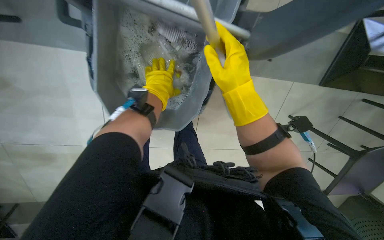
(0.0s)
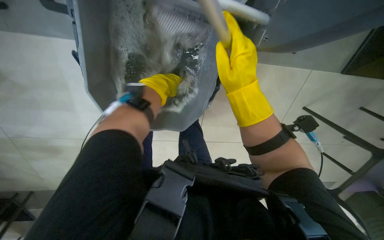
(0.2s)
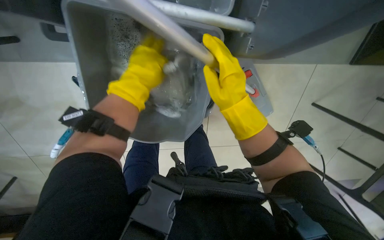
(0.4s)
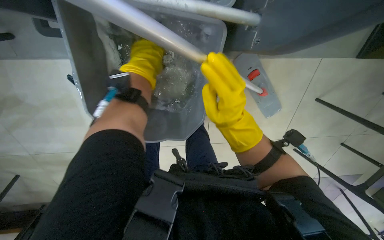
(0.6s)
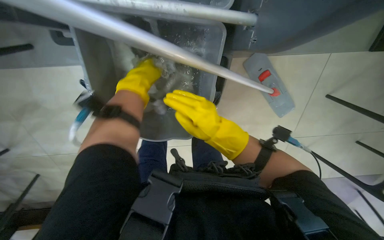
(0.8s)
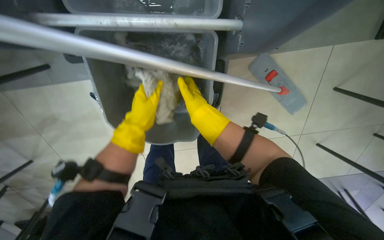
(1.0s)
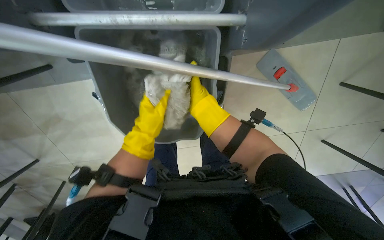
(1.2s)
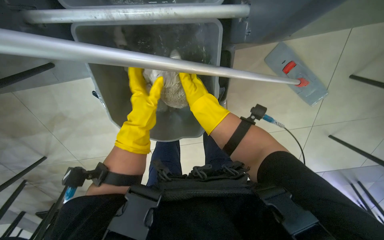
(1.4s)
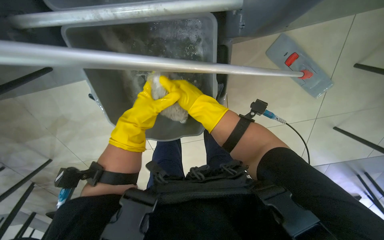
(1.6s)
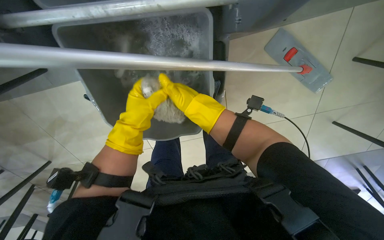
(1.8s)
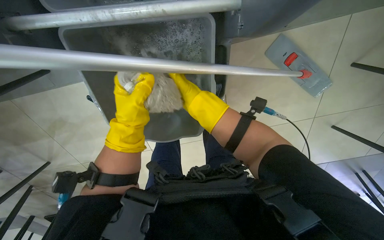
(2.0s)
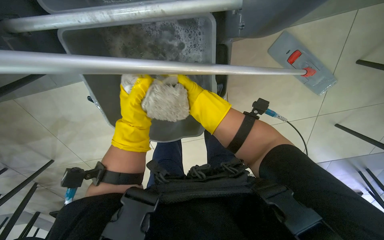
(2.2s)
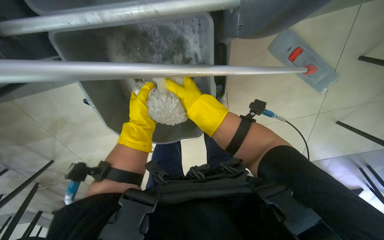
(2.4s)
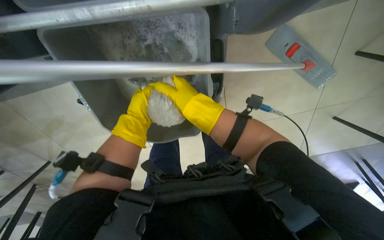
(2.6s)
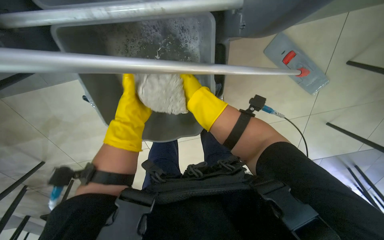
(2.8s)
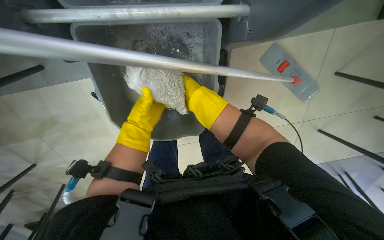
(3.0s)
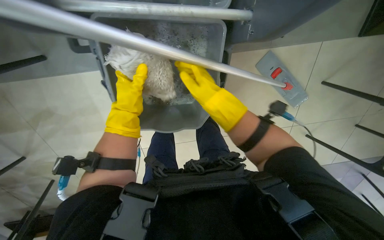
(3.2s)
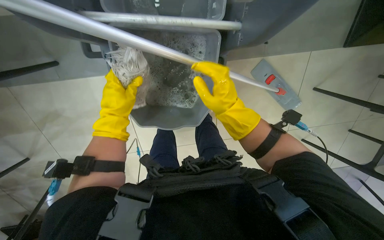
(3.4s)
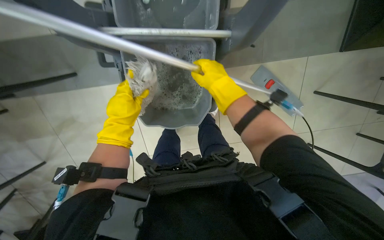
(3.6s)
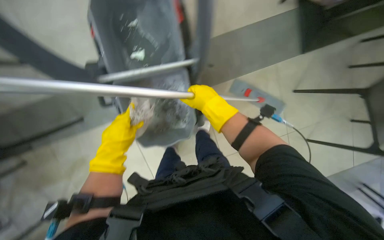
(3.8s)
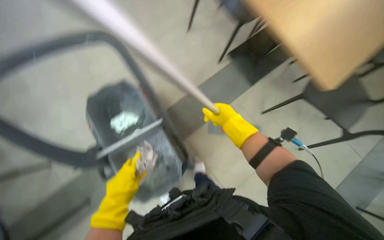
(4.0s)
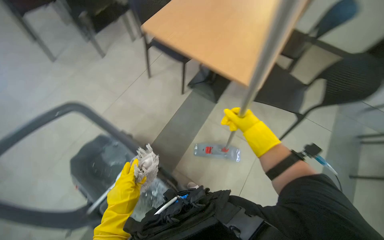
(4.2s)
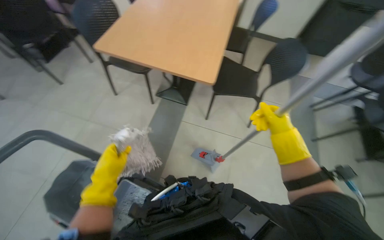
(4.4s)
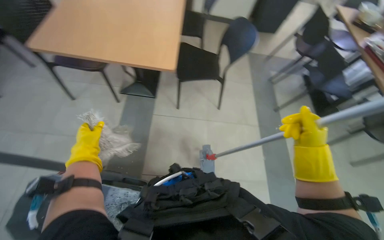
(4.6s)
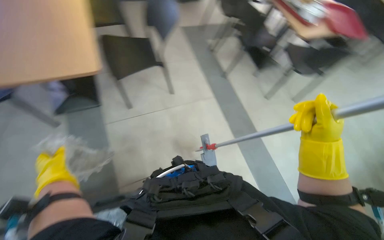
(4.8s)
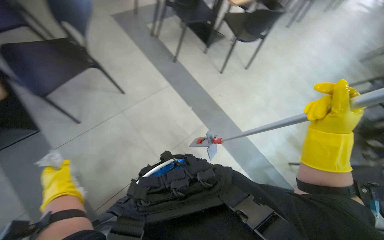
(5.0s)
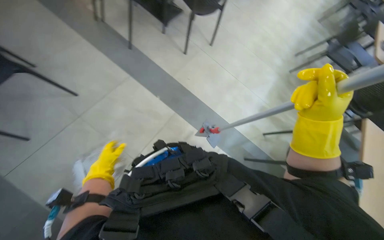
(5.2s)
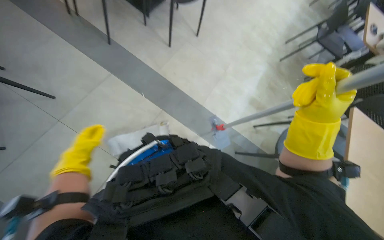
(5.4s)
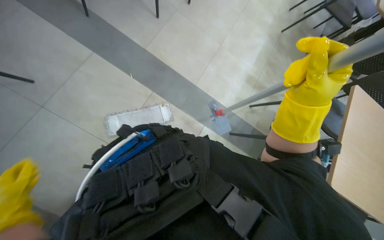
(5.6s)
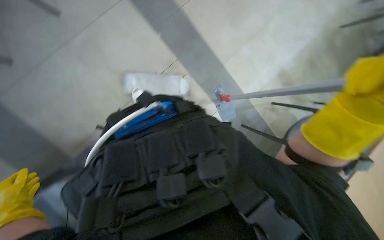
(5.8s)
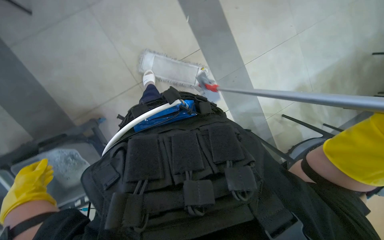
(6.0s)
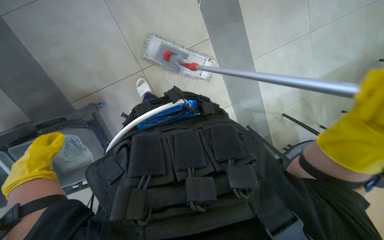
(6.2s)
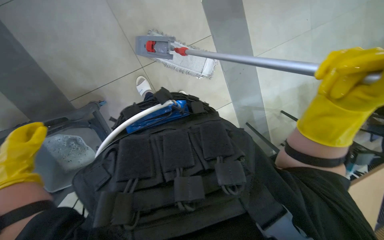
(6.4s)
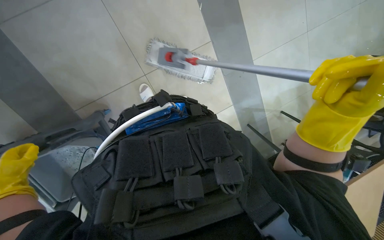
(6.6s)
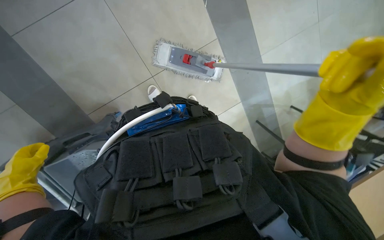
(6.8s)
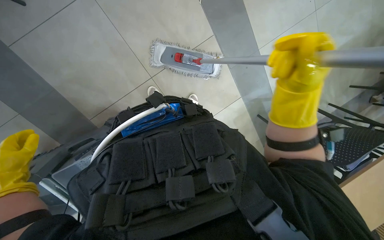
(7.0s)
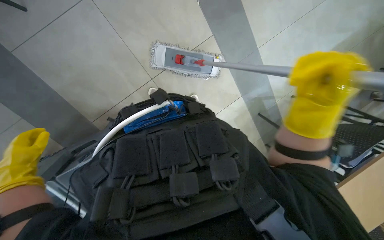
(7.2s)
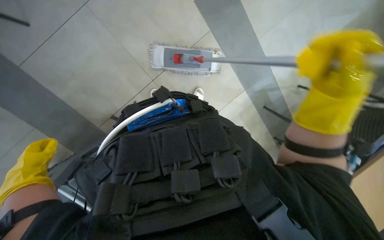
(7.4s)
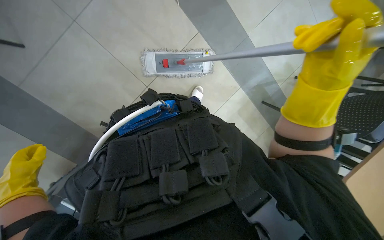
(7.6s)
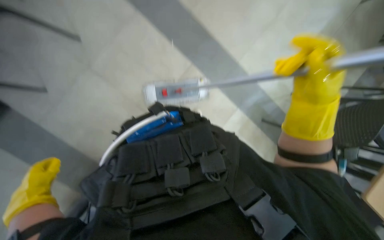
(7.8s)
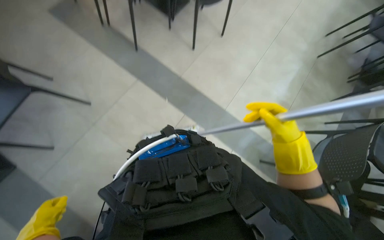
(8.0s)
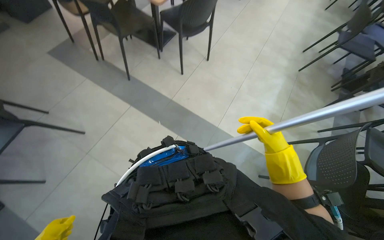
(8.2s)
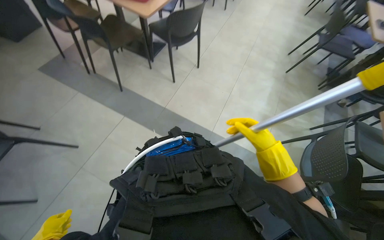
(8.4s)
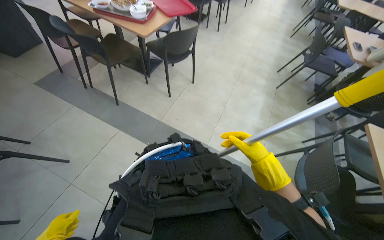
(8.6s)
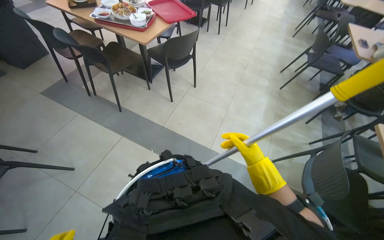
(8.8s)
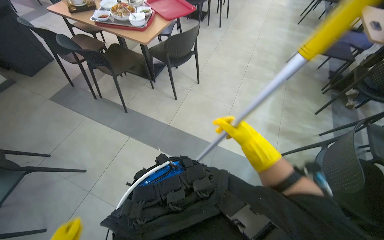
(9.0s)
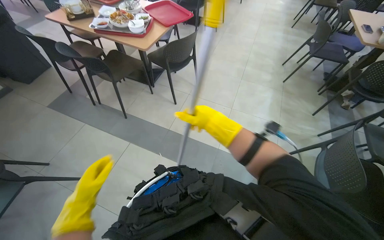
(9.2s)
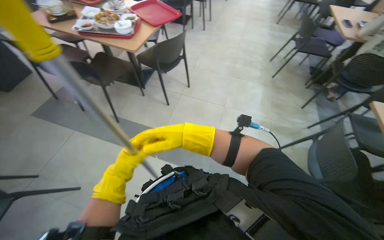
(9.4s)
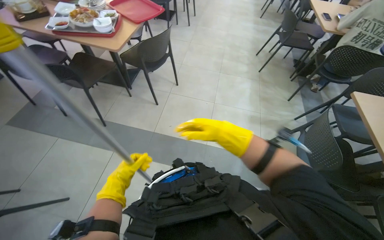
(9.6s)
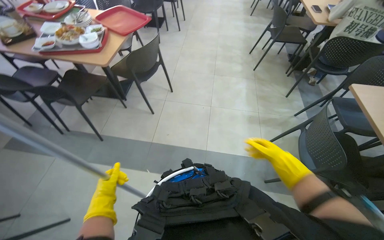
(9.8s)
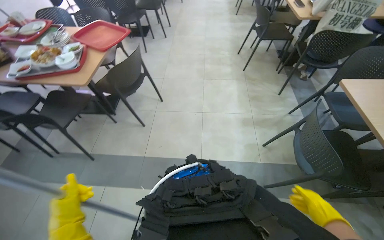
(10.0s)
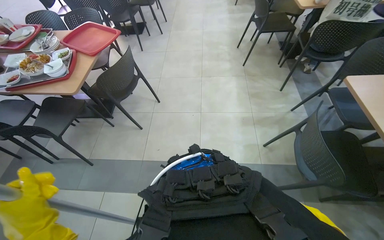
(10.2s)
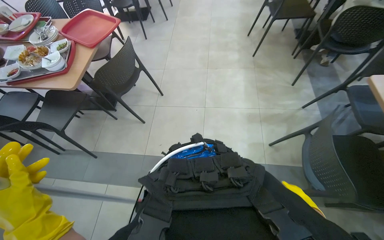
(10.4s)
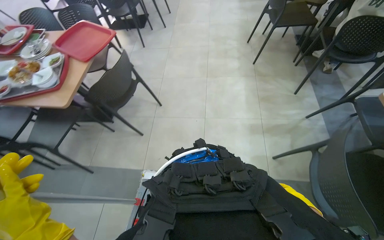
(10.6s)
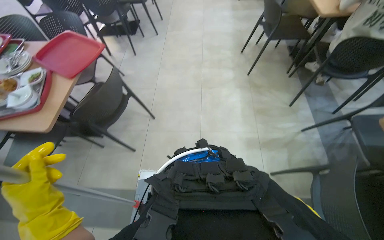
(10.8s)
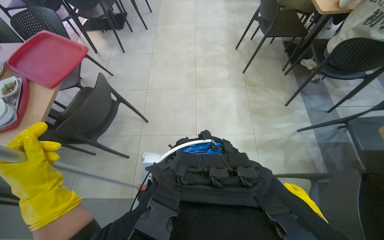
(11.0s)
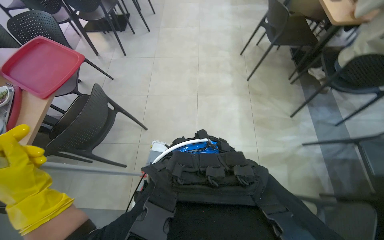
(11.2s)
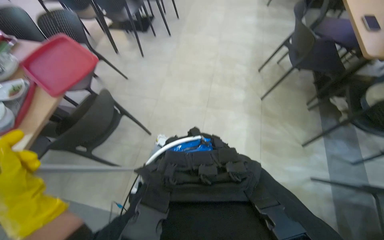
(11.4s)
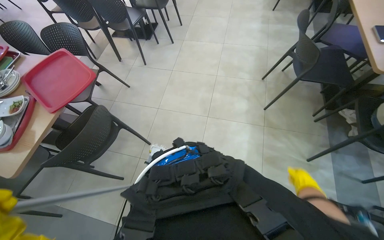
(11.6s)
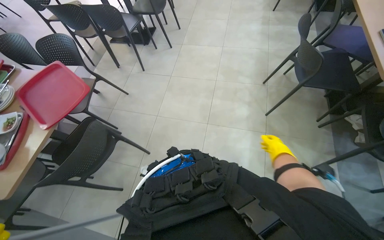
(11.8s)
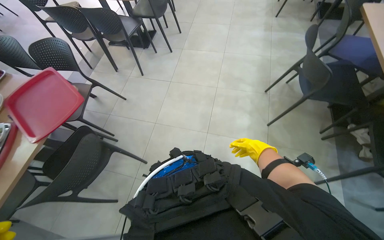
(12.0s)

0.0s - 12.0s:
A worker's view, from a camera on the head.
Job: mopping floor.
The whole recording: Mopping the floor. The worker mops the floor with a flat mop, pausing to rinse and wring the mop head.
0.0s - 1.6s: The right hand travels farther from the camera by roughly 15 cm.
1.6s - 3.0s: The left hand shifts about 10 cm farther from the camera.
3.0s - 4.4s: The head rotates roughly 20 degrees to the right. The camera pitches upward, by about 20 degrees. The right hand heads to the right, covering about 20 cm; the left hand is displaced to the left by roughly 10 cm.
4.4s - 6.0s: The wearer's head swings approximately 60 degrees to the right. The wearer looks roughly 30 degrees further downward.
7.6s - 9.0s: The view tips upward by some 45 degrees.
9.0s - 10.4s: The head travels approximately 40 cm.
10.4s - 12.0s: The wearer moves approximately 90 cm.

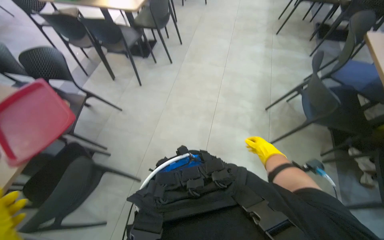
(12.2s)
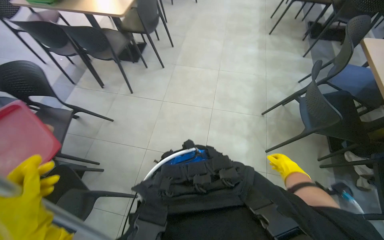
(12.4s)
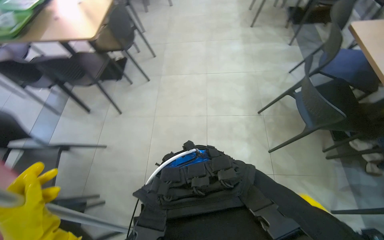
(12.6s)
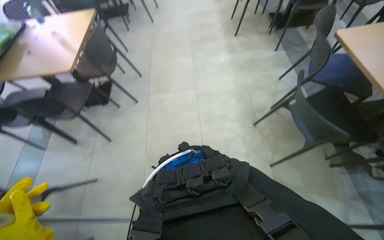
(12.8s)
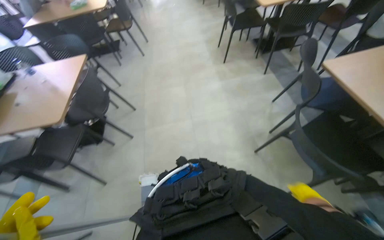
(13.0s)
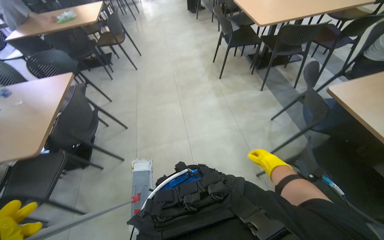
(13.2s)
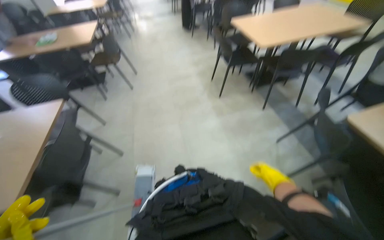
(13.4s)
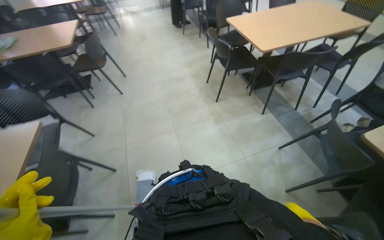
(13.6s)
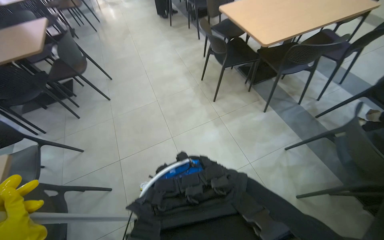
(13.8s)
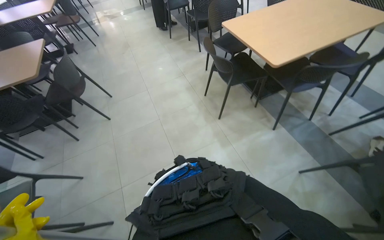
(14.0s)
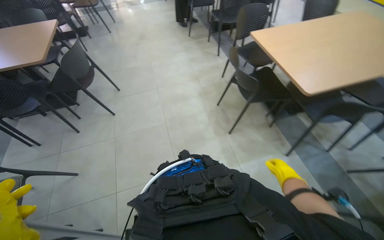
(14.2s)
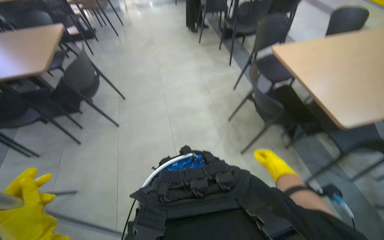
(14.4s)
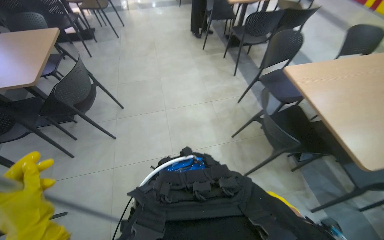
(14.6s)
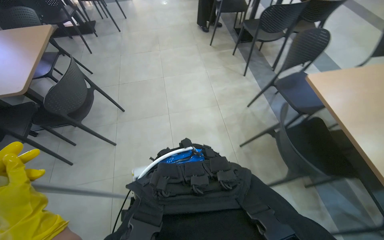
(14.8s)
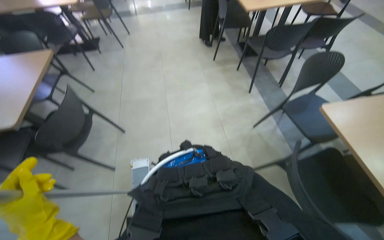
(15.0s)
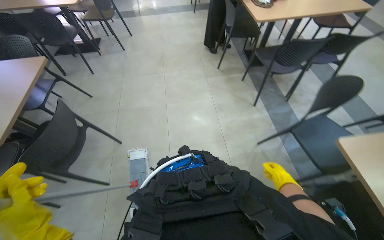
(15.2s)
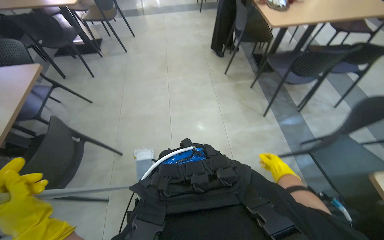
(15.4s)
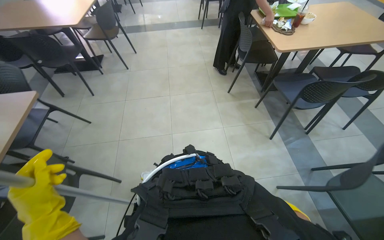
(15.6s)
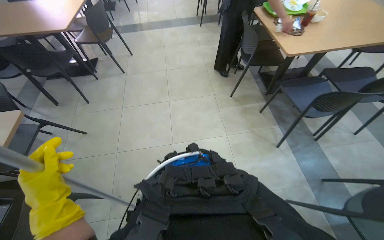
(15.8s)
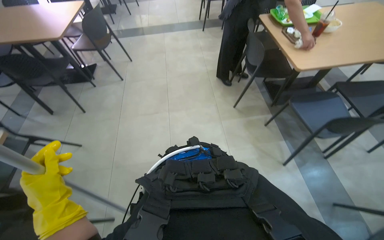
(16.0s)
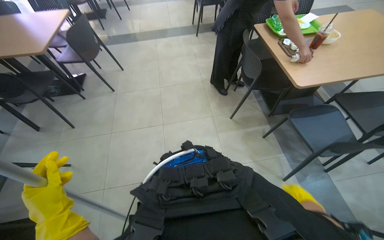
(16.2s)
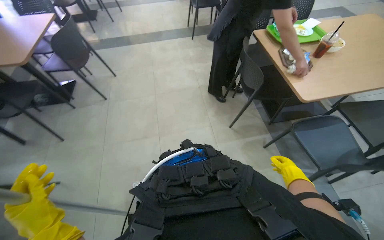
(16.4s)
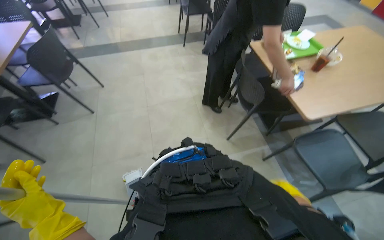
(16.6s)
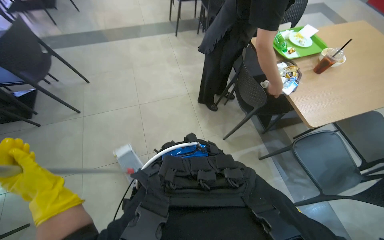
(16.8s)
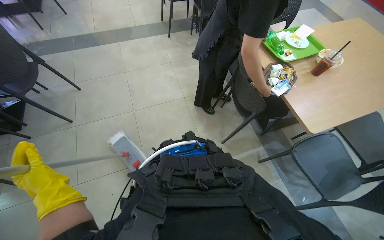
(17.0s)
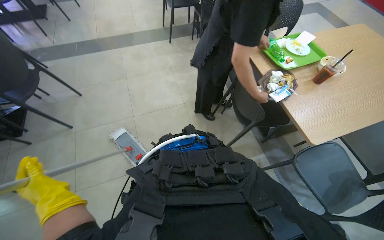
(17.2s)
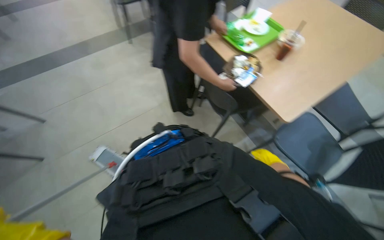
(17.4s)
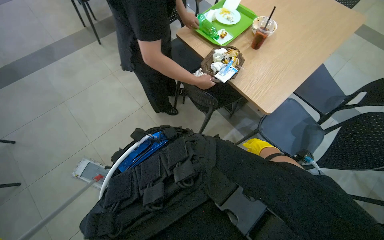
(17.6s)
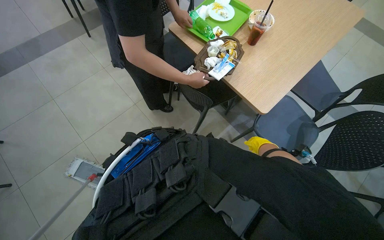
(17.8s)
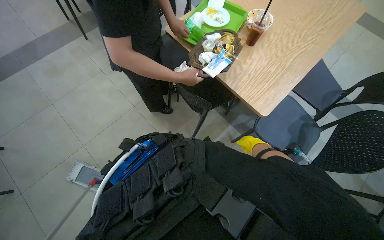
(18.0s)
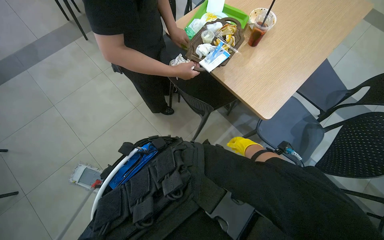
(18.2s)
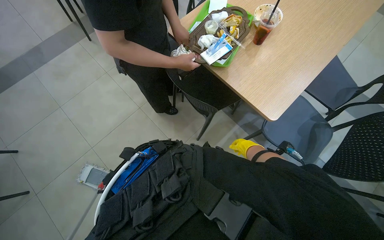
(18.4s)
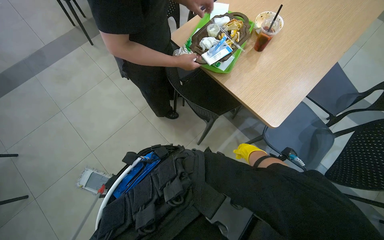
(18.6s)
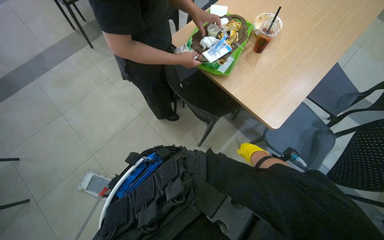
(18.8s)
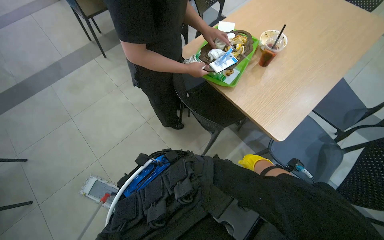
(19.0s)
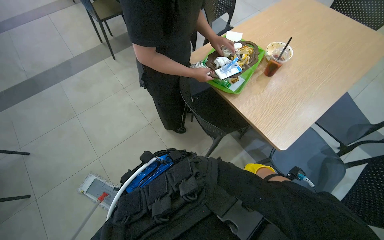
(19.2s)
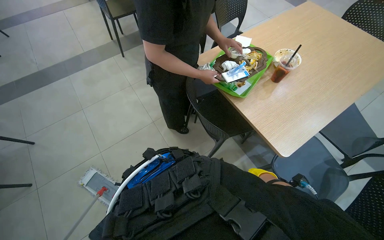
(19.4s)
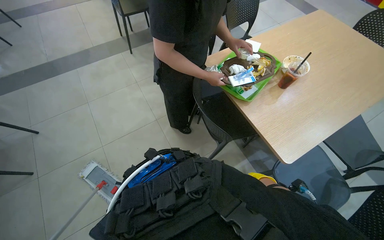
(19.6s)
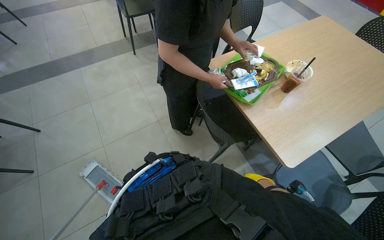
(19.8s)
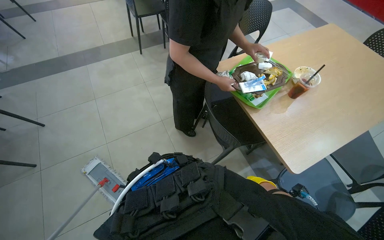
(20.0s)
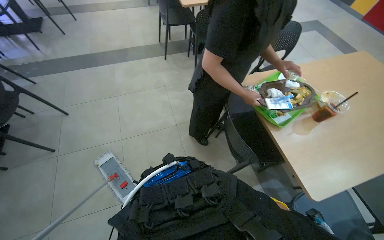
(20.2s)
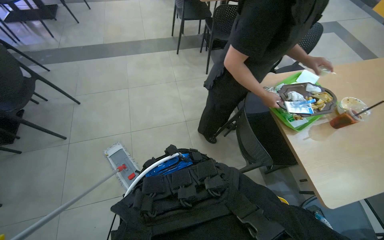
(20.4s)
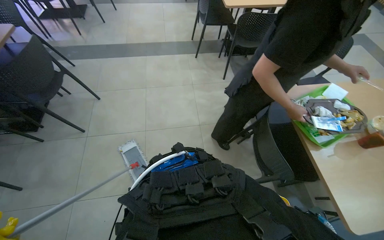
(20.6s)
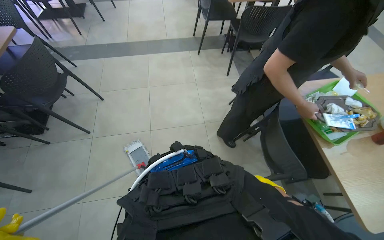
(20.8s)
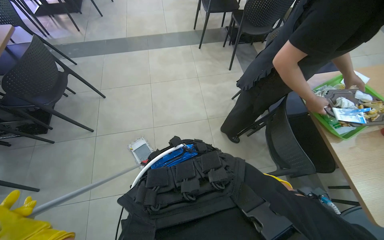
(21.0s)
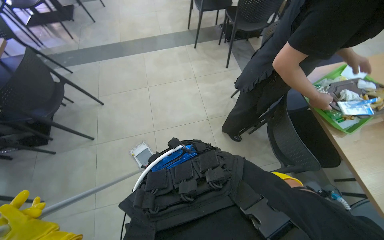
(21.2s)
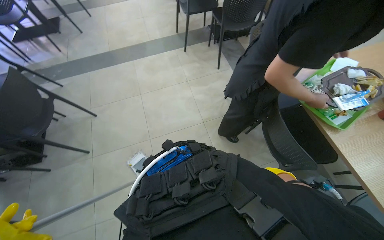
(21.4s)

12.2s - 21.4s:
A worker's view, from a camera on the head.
Job: mopping floor.
The whole recording: Mopping the floor. The worker mops the floor with a flat mop, pausing to rinse and wring the mop head.
12.2s - 13.8s: The head travels approximately 1.5 m. The head rotates about 40 degrees to the right.
13.8s - 15.2s: The head travels approximately 1.5 m.
15.2s - 16.8s: The head travels some 1.5 m.
